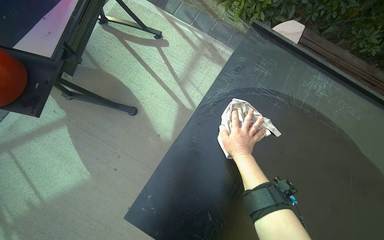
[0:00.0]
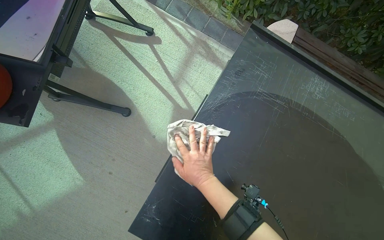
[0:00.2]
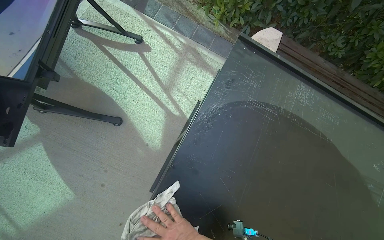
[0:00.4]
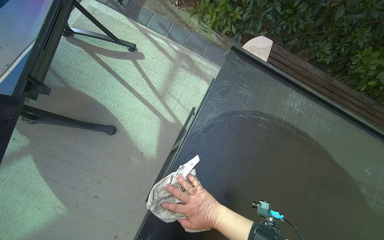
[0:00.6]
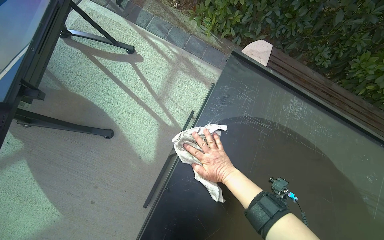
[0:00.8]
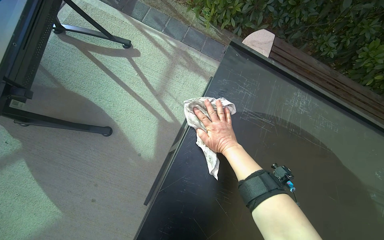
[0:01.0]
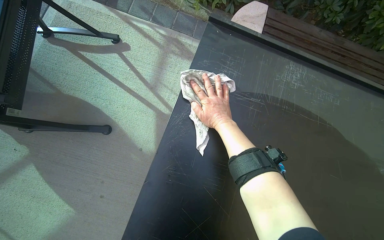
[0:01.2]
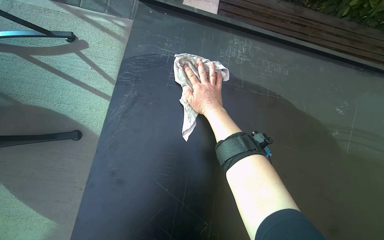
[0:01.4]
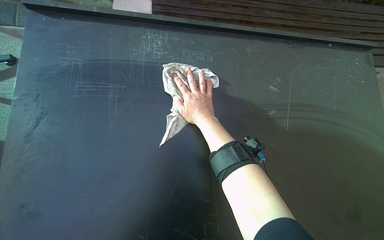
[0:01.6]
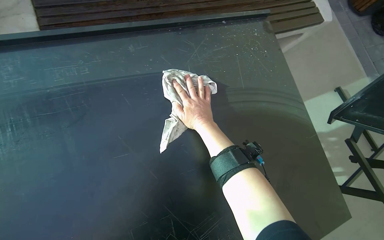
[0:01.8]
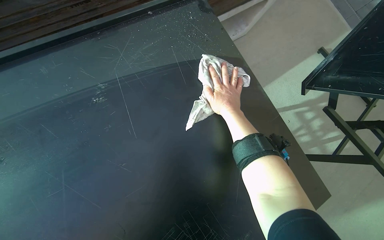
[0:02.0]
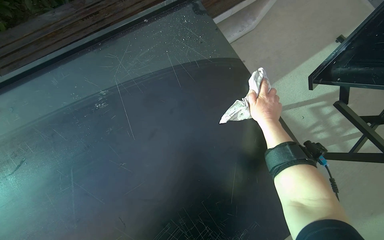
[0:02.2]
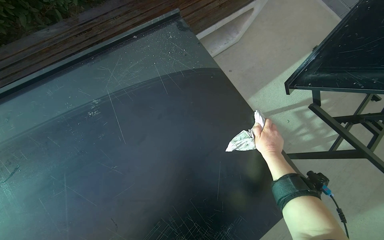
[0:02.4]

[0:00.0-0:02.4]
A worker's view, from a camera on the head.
Job: wiping surfaces.
The whole recording: Wiping outdoor table surface. The worker wipes the top surface of an outdoor table with a white cloth.
0.0 to 1.2 s: The right hand reaches about 15 cm down the picture, then returns.
1.2 to 2.4 s: The head travels to the right, roughly 60 cm. The scene rotates counterclockwise by approximately 40 degrees.

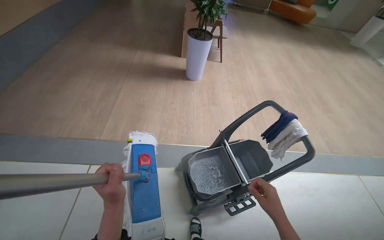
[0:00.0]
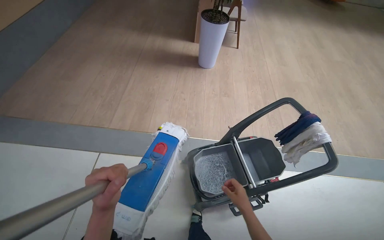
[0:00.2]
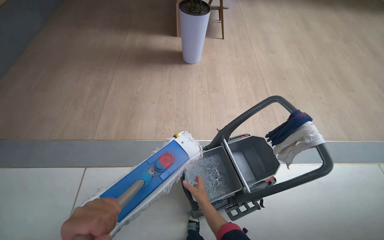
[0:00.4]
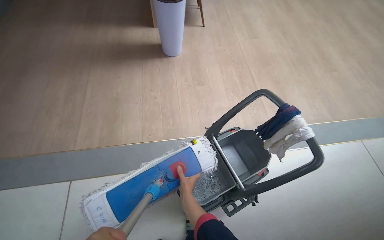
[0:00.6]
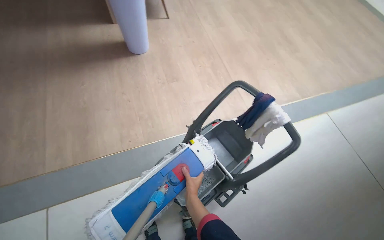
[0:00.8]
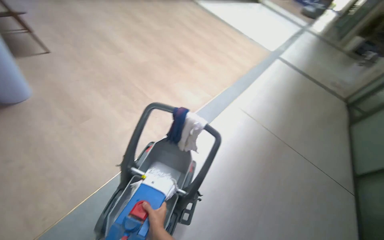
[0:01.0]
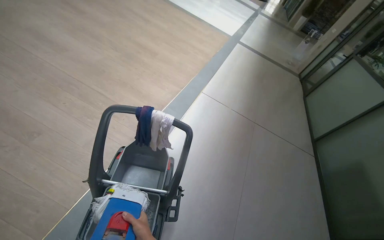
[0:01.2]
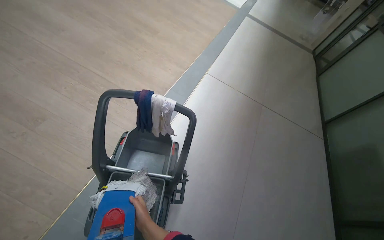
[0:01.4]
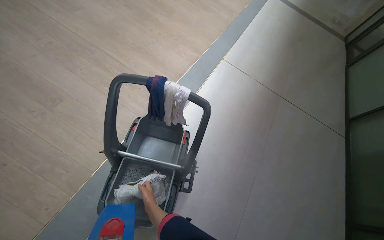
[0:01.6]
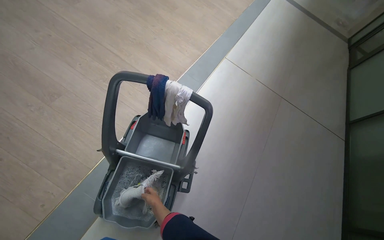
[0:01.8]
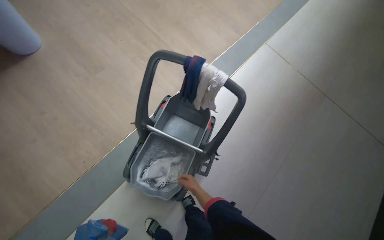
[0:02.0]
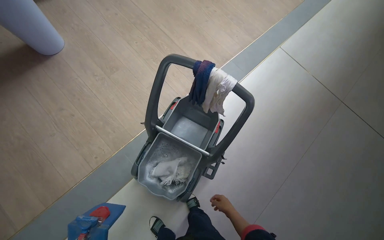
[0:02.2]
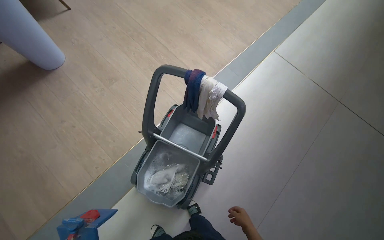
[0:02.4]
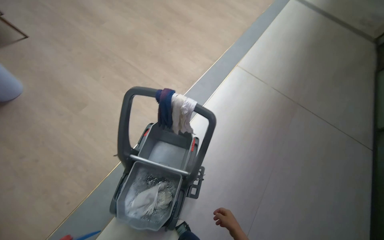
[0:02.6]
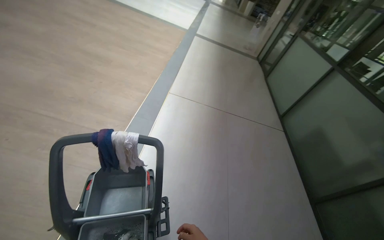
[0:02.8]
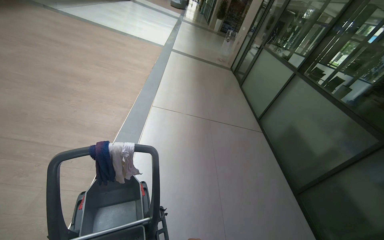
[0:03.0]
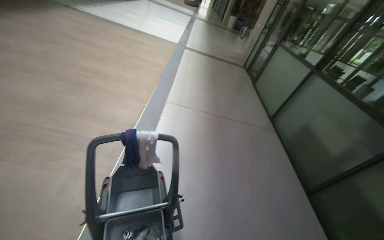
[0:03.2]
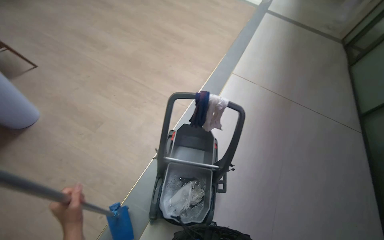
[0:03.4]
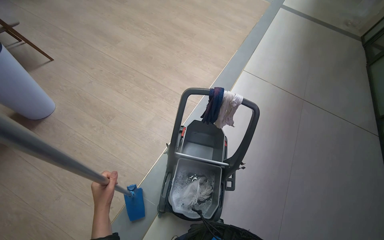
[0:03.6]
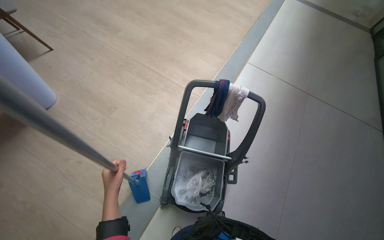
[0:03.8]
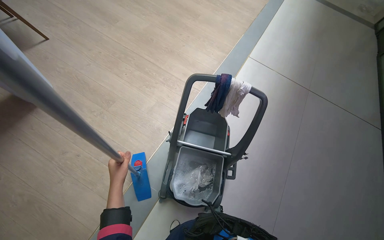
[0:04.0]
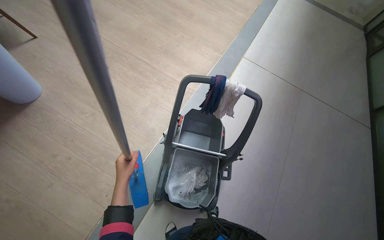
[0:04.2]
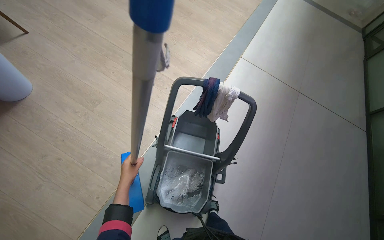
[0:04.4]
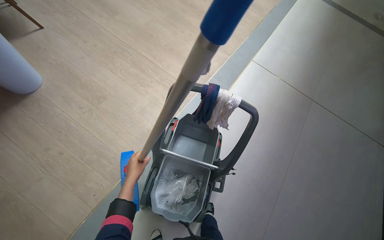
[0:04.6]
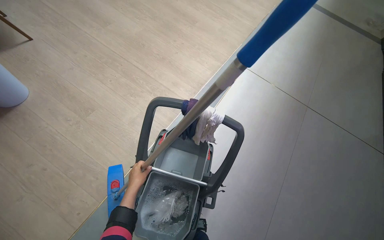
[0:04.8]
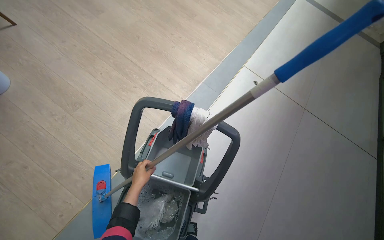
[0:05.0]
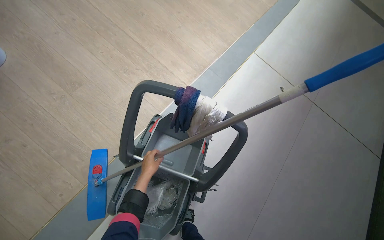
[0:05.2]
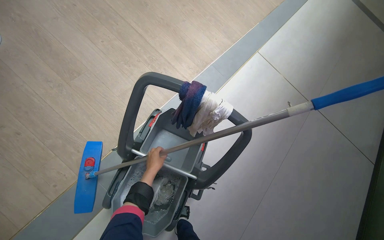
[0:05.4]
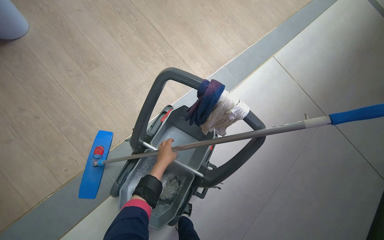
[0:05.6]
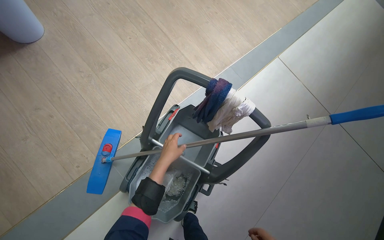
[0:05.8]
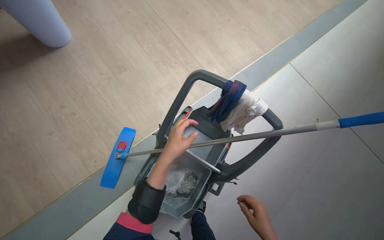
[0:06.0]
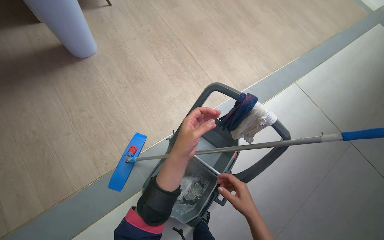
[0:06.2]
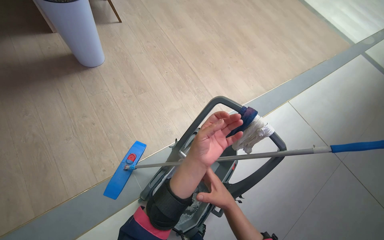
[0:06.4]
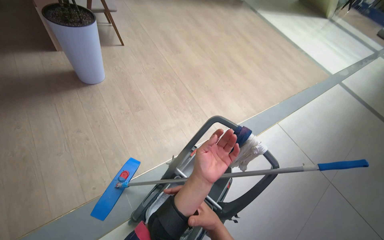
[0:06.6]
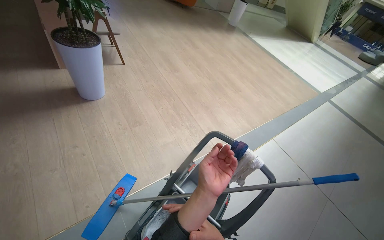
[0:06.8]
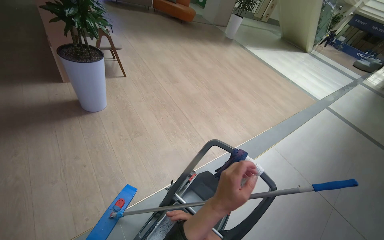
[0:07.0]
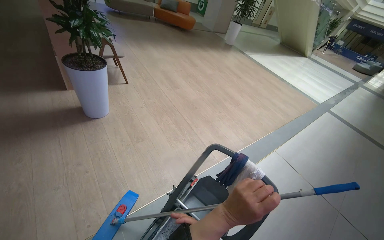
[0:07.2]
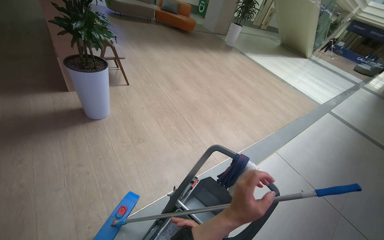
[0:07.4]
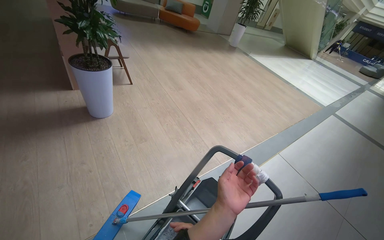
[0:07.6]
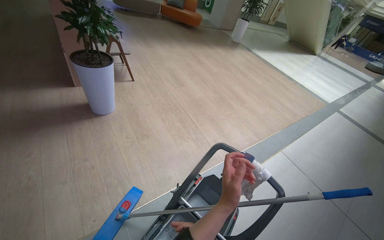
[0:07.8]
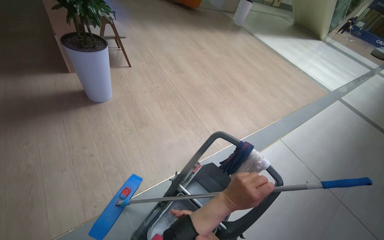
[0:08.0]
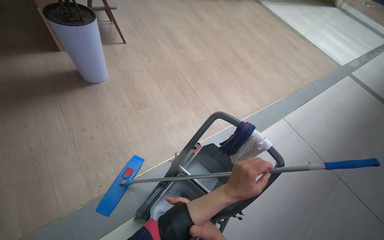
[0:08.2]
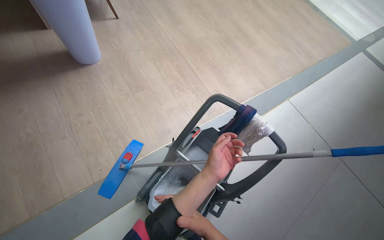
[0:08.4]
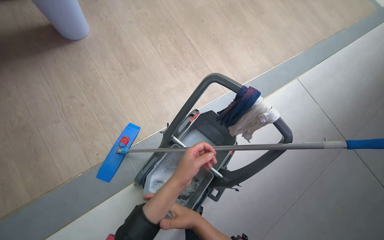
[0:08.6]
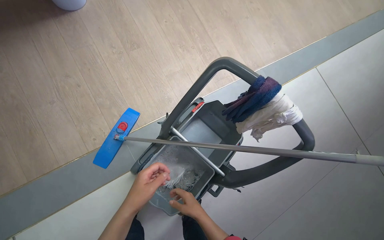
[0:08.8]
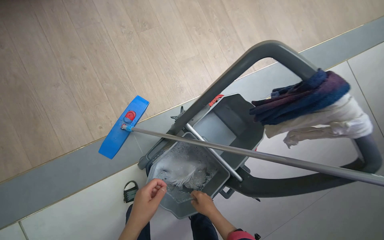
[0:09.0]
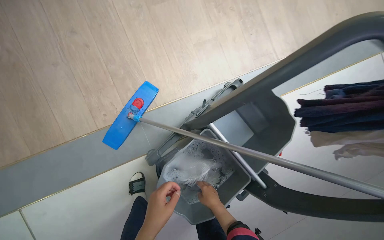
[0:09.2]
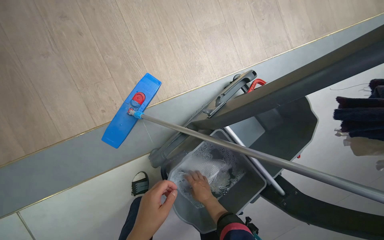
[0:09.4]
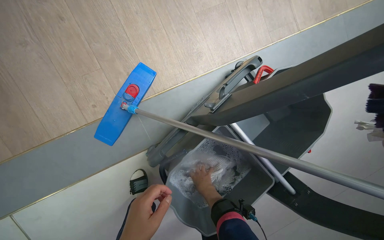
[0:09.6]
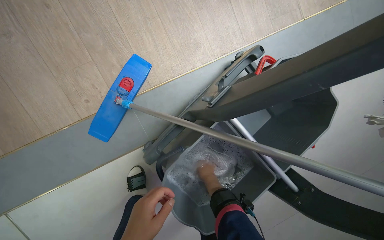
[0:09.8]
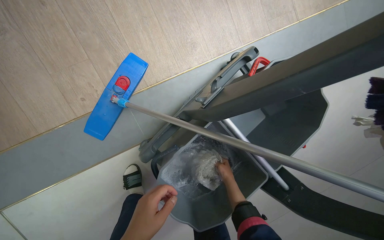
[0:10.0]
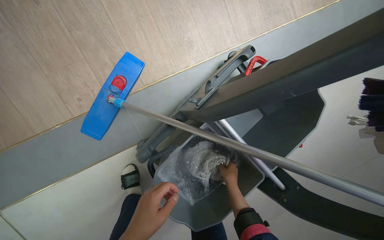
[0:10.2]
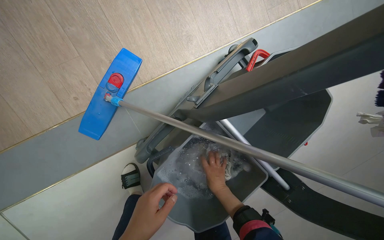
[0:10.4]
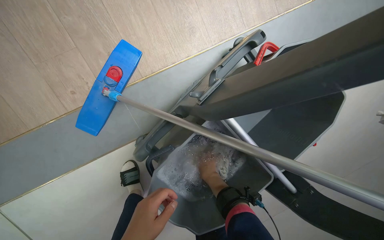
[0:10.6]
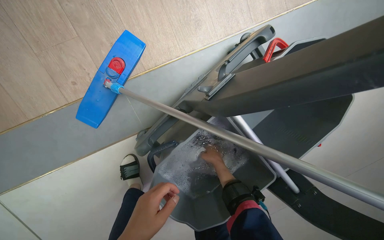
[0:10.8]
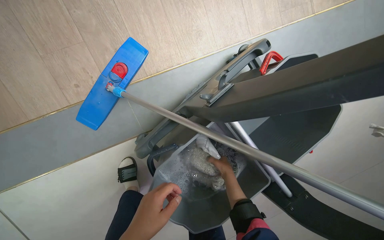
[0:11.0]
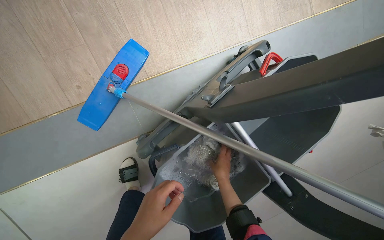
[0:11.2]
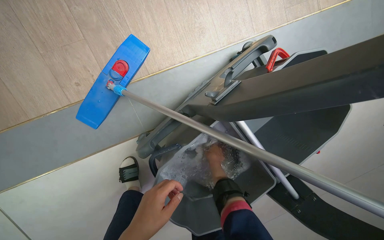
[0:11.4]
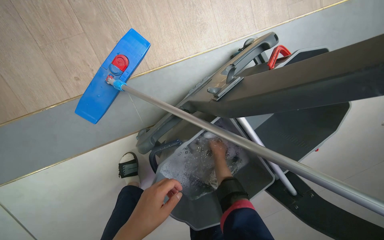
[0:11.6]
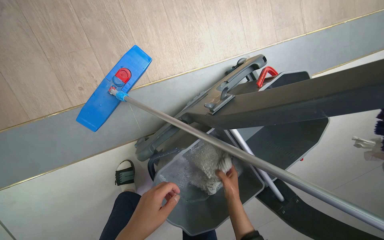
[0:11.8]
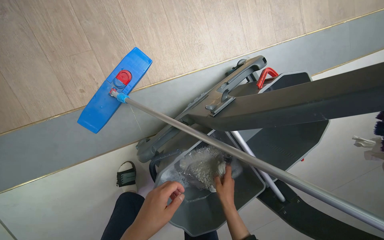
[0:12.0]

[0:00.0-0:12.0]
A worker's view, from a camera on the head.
Job: preparing cleaning supplies.
The whole recording: Preparing mop for cleaning. The worker wrings out and changes the mop head, and prepares cleaning cloths.
0.0 to 1.6 s: The head travels about 40 cm. The head turns to the right by approximately 55 degrees. The camera pitches downward, by roughly 25 degrees.
1.6 to 3.0 s: The wearer's head swings some 30 degrees to the right. The view tips upward by about 15 degrees.
3.0 to 4.4 s: The wearer looks some 30 degrees further to the left. The camera pitches downward, by approximately 15 degrees.
4.4 to 6.0 s: The left hand heads to the right and up the picture, covering approximately 20 cm.
6.0 to 7.6 s: The wearer looks approximately 30 degrees further upward.
7.6 to 9.0 s: The head travels approximately 40 cm. The wearer looks roughly 40 degrees further downward.
9.0 to 10.4 s: The camera pitches downward, by roughly 15 degrees.

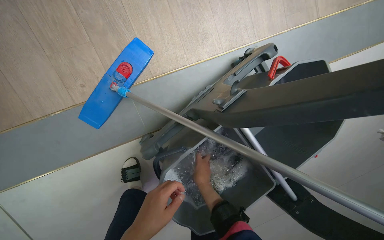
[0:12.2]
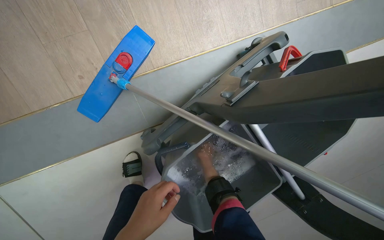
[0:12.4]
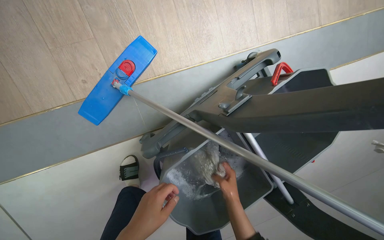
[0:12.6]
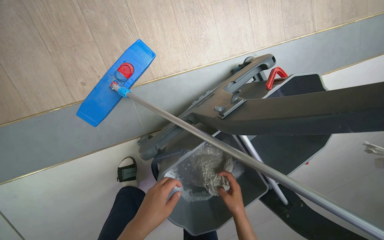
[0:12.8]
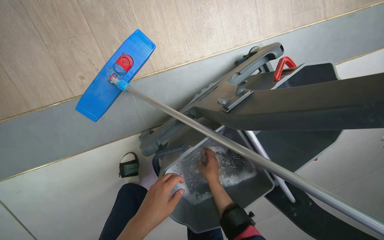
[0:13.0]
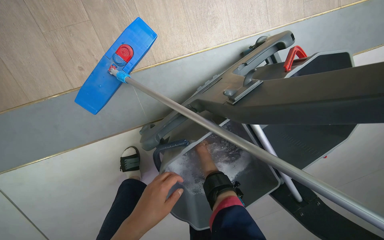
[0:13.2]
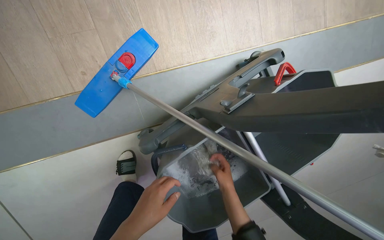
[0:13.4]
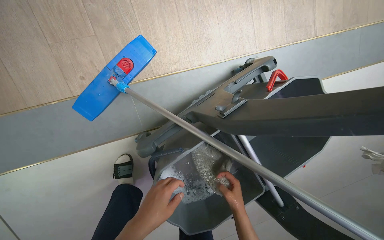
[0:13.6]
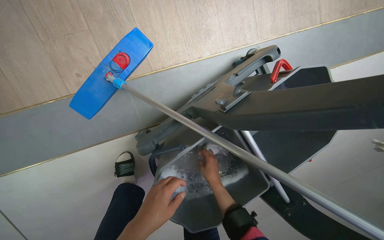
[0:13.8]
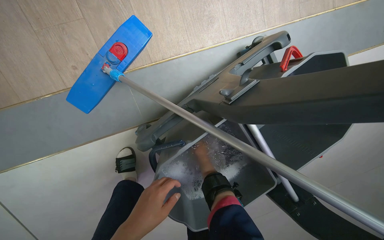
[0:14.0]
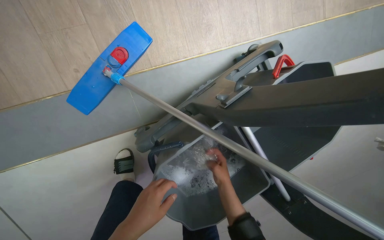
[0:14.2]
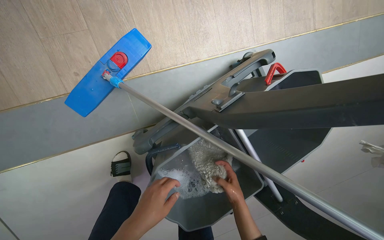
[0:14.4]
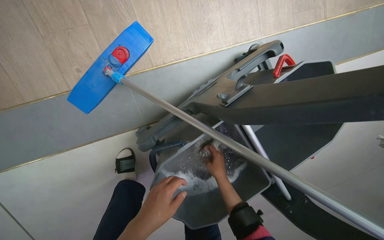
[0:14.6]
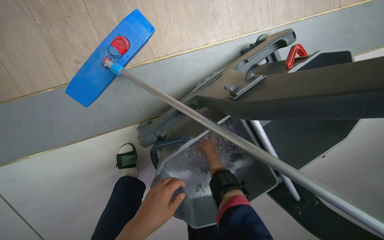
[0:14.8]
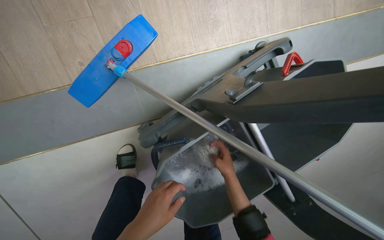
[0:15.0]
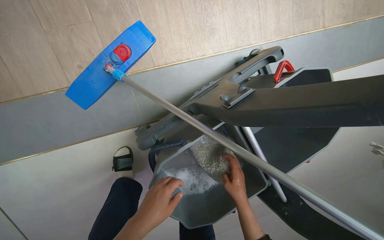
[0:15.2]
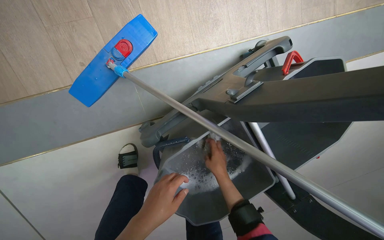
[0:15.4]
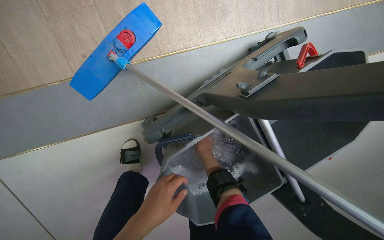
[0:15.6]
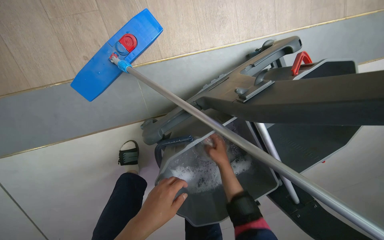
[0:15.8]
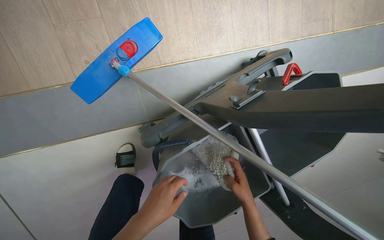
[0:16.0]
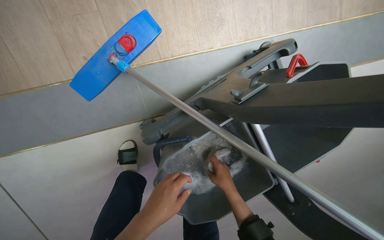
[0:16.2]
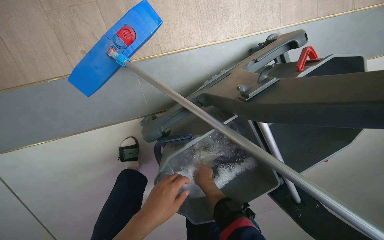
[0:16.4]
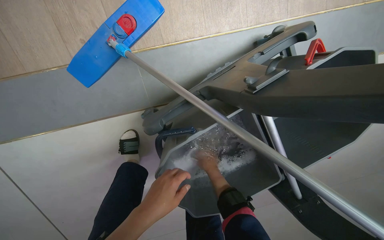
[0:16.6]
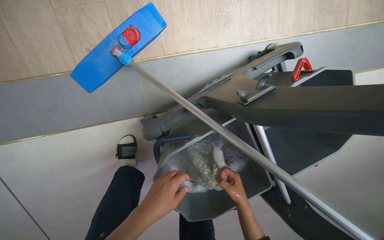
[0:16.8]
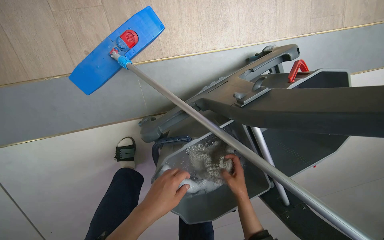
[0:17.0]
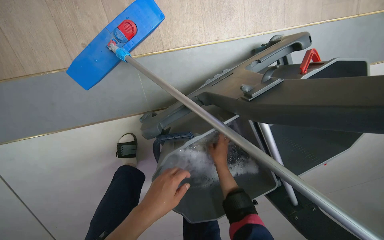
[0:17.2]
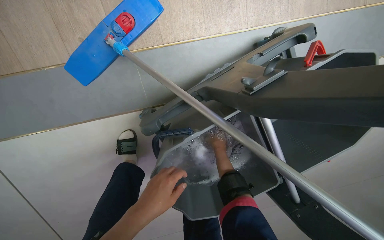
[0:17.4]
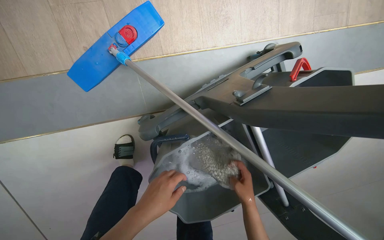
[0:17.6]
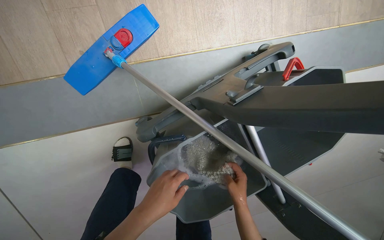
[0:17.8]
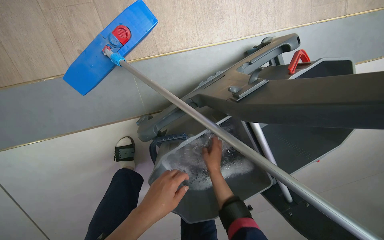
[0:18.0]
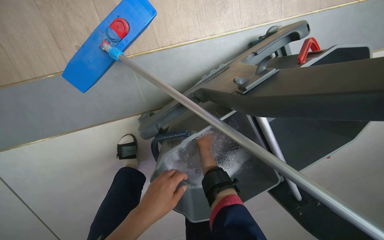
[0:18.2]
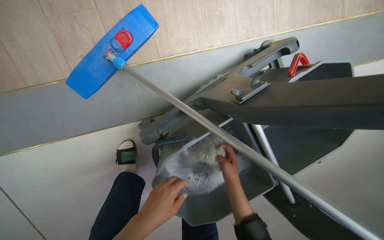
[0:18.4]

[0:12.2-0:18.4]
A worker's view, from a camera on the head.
Job: preparing cleaning supplies.
The whole recording: Preparing mop for cleaning. The worker wrings out and changes the mop head, and prepares cleaning cloths.
12.2 to 13.8 s: The right hand moves up and down the picture over about 20 cm, changing direction 3 times.
13.8 to 15.4 s: The right hand goes up and down the picture, approximately 15 cm each way, reversing 2 times.
15.4 to 16.8 s: The right hand heads down the picture and to the right, covering roughly 15 cm.
16.8 to 18.4 s: The right hand moves up and down the picture over about 15 cm, changing direction 3 times.
